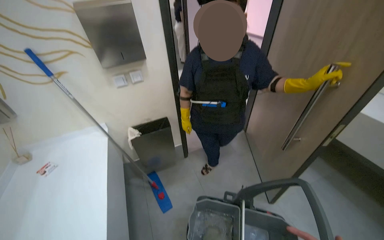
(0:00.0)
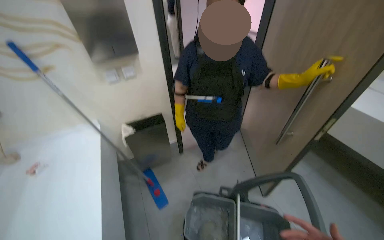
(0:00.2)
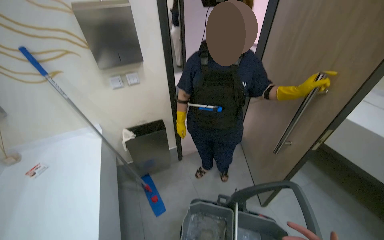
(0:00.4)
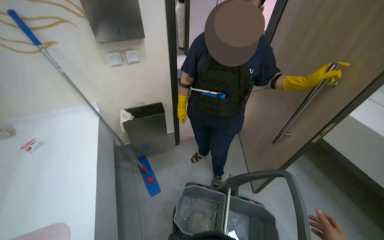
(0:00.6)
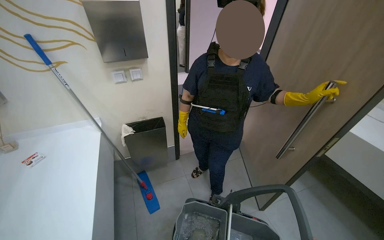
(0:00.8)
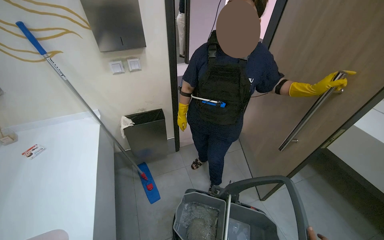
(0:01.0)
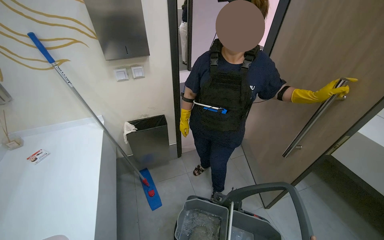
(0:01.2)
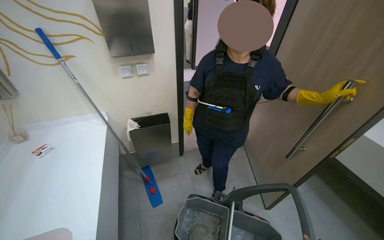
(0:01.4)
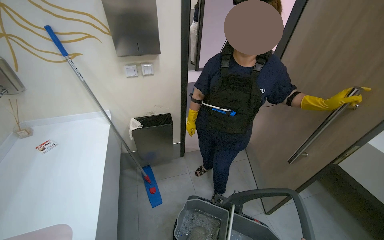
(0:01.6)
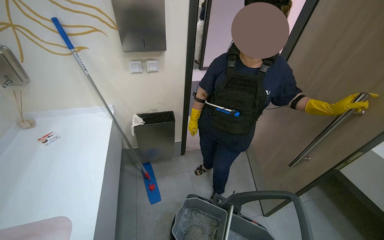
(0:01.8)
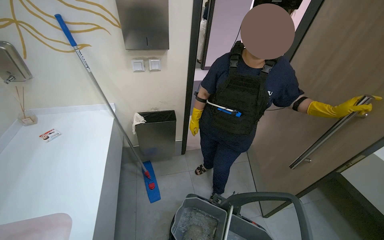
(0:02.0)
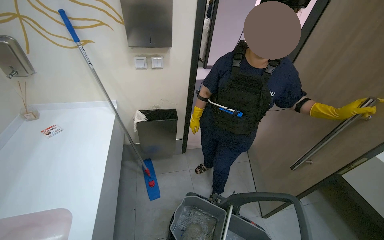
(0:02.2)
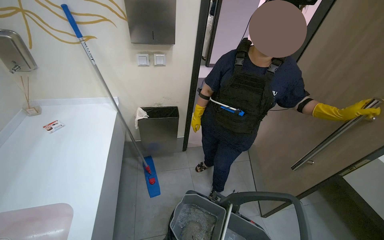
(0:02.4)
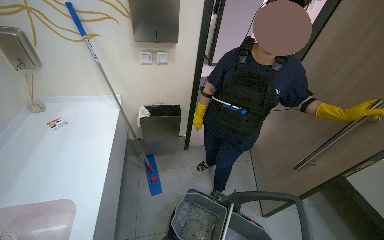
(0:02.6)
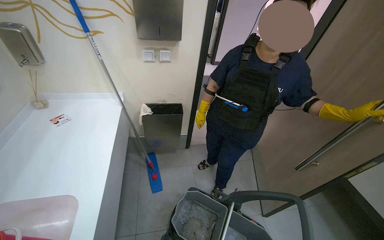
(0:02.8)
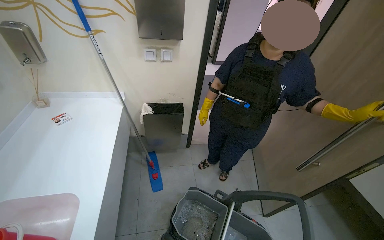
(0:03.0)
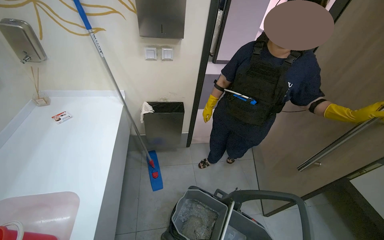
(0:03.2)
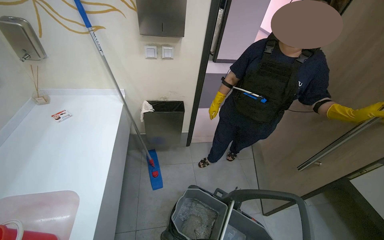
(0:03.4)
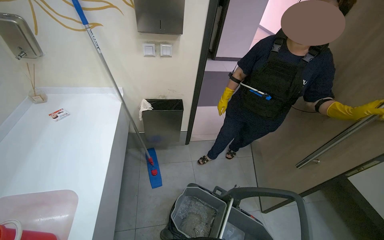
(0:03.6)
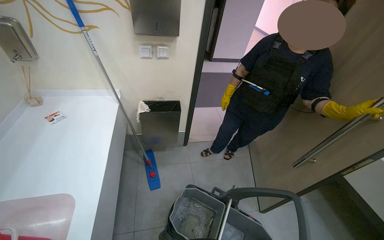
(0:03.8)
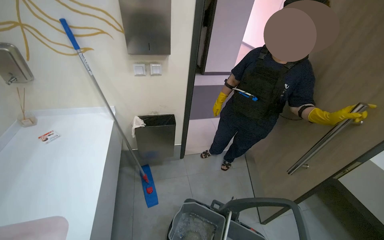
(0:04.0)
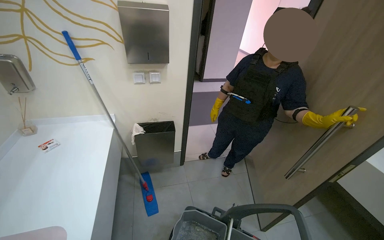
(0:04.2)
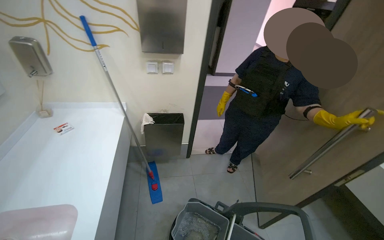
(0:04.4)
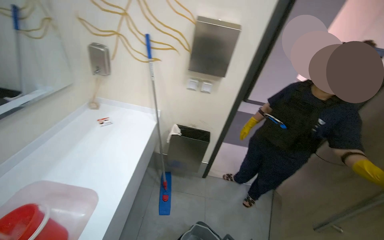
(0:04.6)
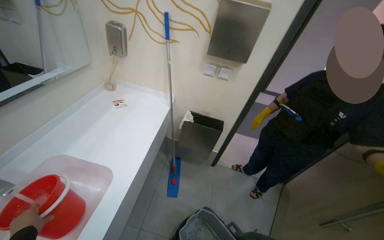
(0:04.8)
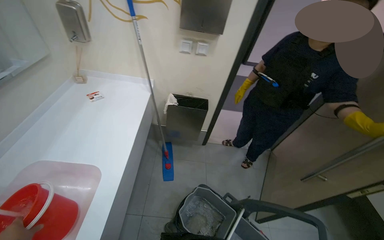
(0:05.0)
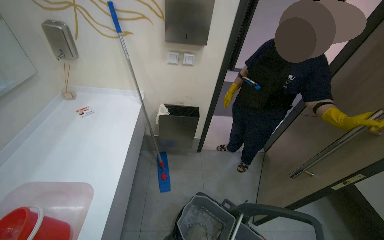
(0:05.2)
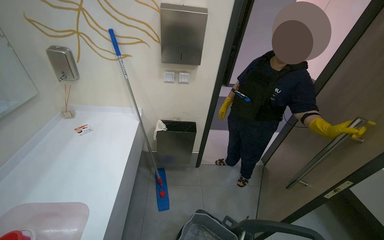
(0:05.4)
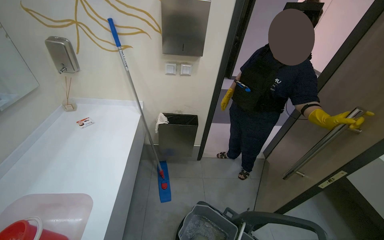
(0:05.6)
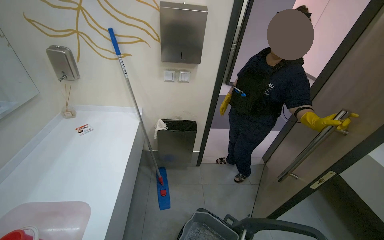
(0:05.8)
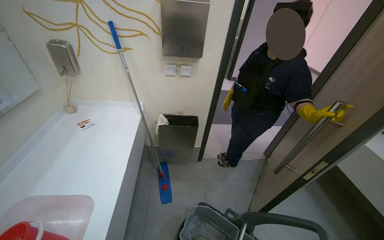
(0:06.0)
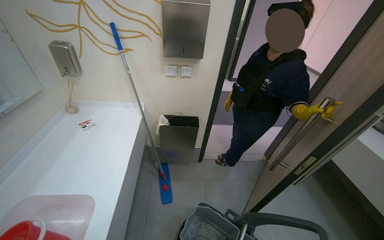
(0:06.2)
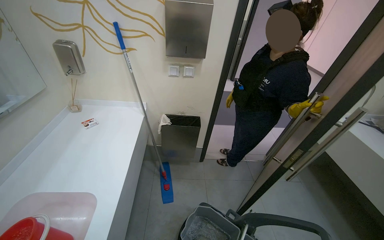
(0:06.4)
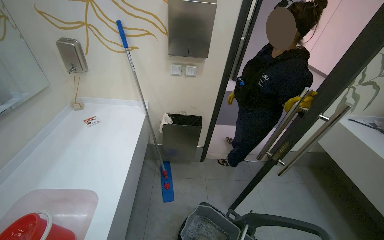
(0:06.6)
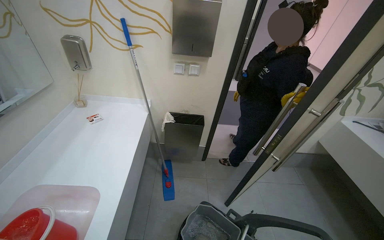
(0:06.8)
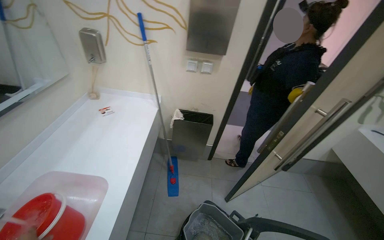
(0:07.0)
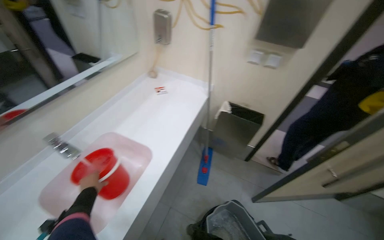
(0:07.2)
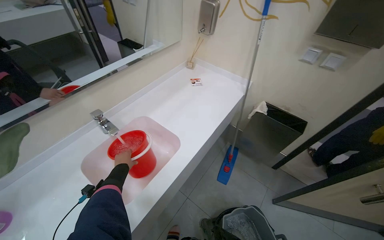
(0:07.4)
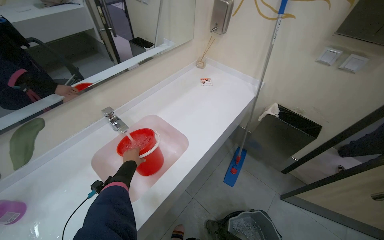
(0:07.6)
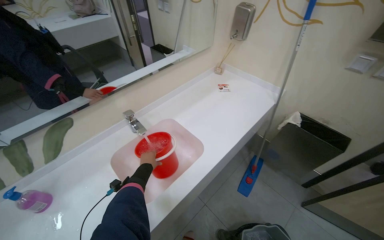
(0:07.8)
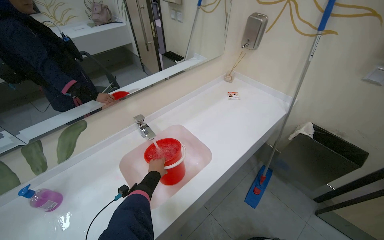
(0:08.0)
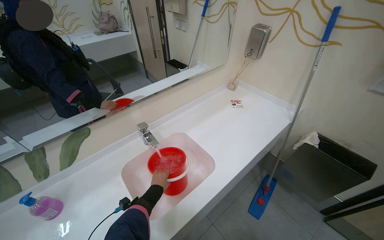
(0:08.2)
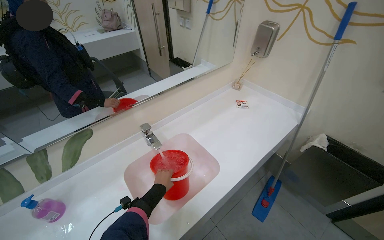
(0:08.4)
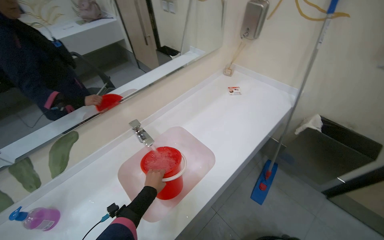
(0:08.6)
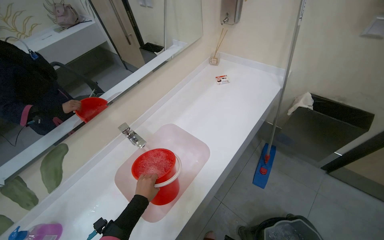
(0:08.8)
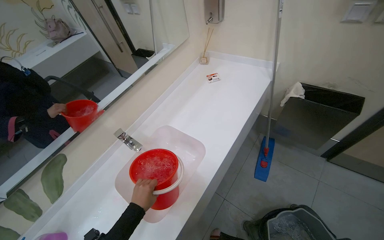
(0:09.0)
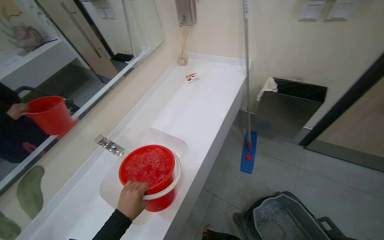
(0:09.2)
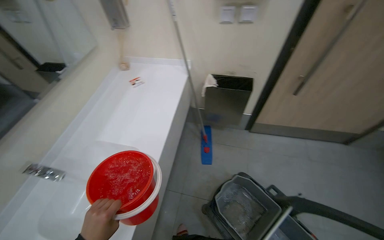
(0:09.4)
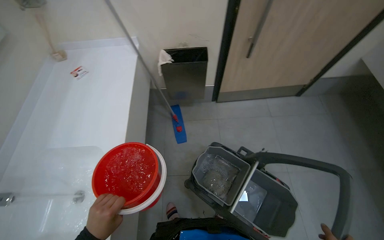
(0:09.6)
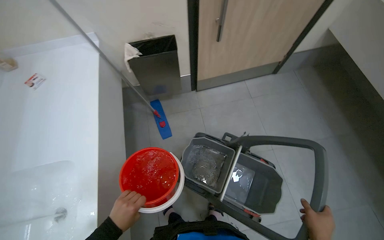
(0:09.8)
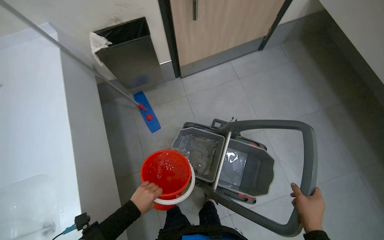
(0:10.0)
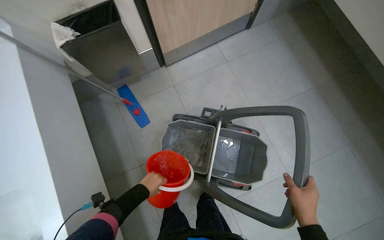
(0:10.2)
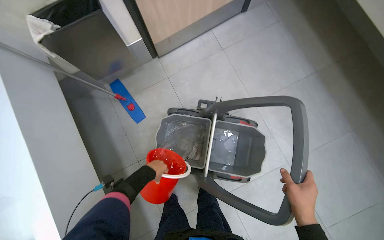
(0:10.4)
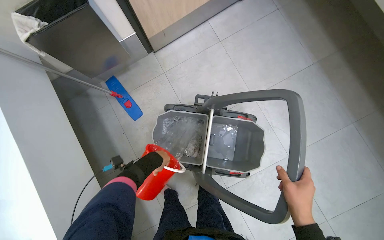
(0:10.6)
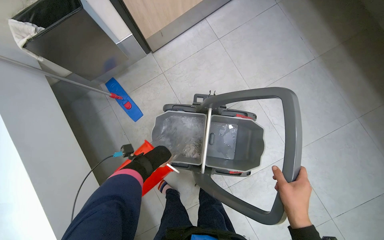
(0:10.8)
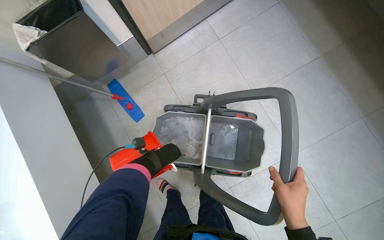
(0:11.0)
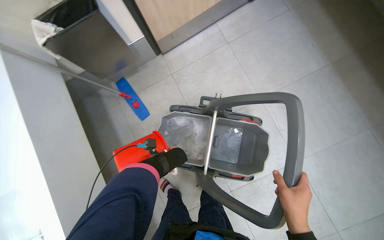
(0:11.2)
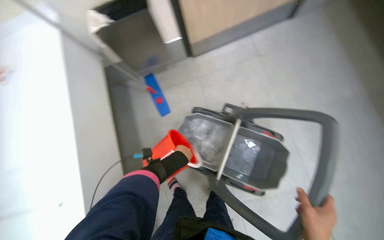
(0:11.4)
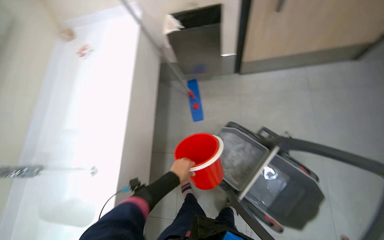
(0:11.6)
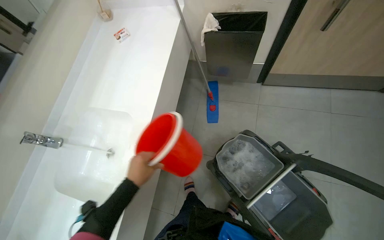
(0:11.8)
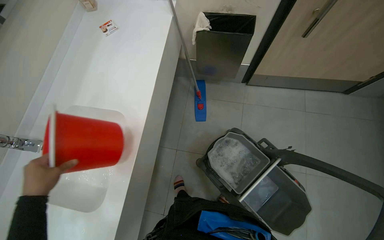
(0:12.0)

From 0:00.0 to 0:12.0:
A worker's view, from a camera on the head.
Job: preparing cleaning supplies.
The whole recording: Filling cleaning cart with water. The worker fills a red bucket with water from the sink and pours it into the cleaning cart.
From 0:06.0 to 0:07.6: The head turns to the left by approximately 45 degrees.
From 0:07.6 to 0:09.0: The left hand travels nearer to the camera by approximately 15 cm.
From 0:09.0 to 0:10.4: The camera is carried roughly 50 cm. The wearer looks some 60 degrees further to the right. The view tips downward by approximately 25 degrees.
From 0:10.4 to 0:12.0: Everything in view rotates some 35 degrees clockwise.

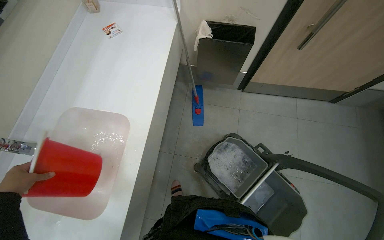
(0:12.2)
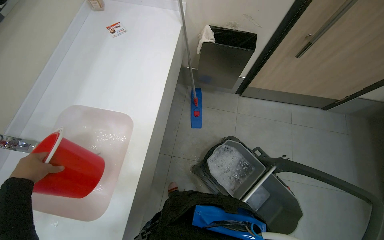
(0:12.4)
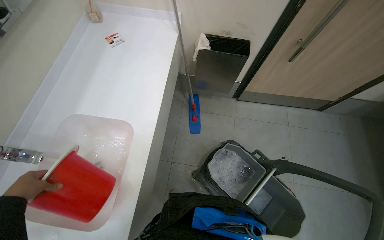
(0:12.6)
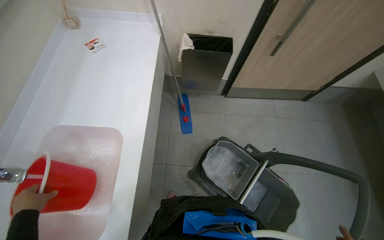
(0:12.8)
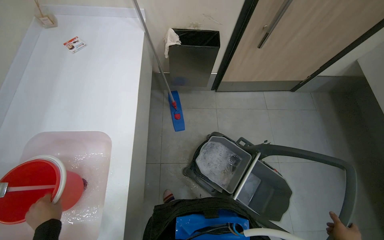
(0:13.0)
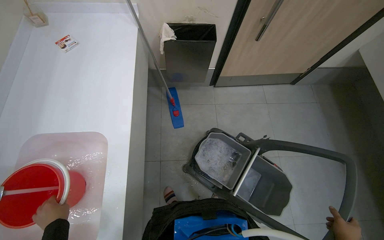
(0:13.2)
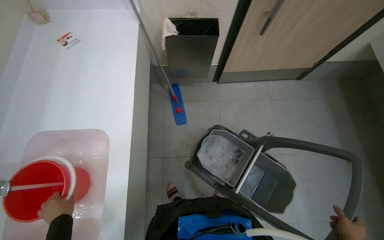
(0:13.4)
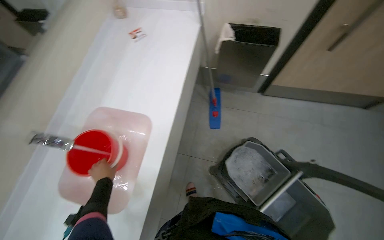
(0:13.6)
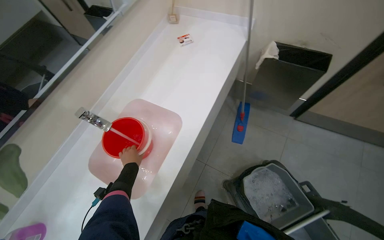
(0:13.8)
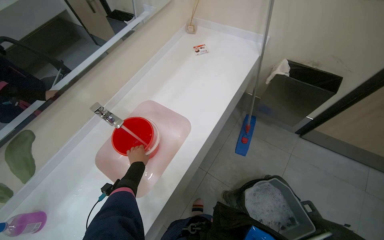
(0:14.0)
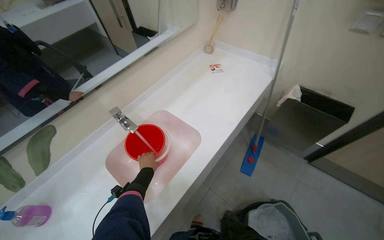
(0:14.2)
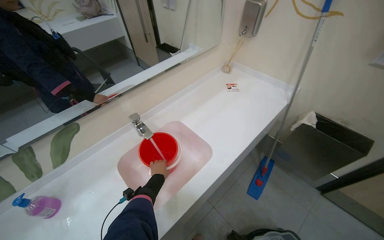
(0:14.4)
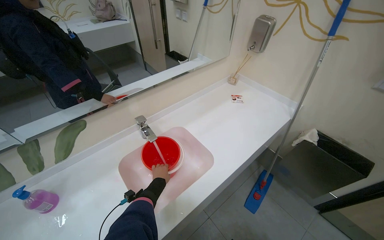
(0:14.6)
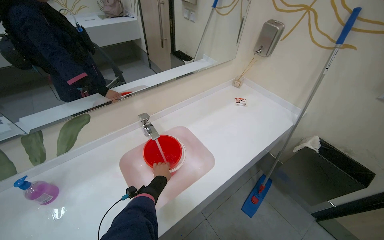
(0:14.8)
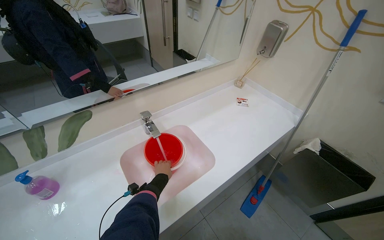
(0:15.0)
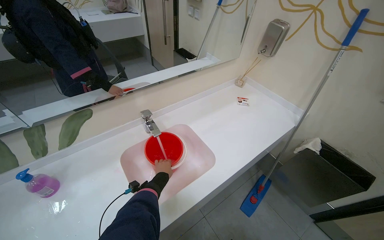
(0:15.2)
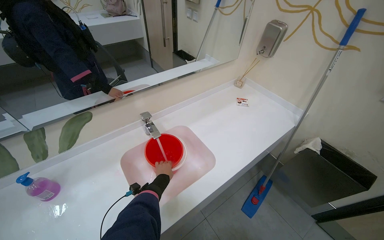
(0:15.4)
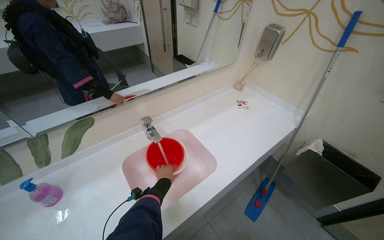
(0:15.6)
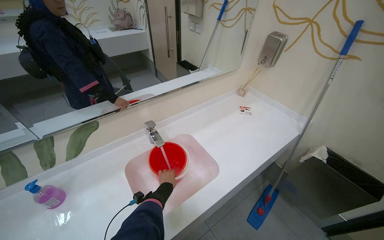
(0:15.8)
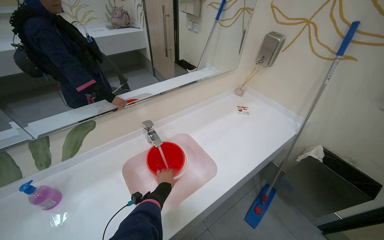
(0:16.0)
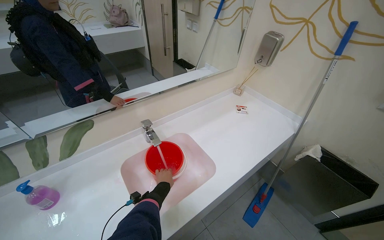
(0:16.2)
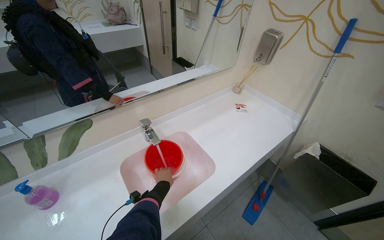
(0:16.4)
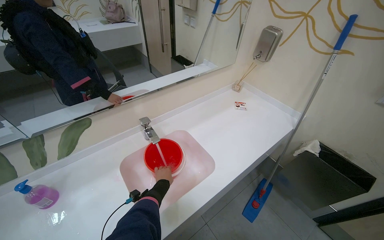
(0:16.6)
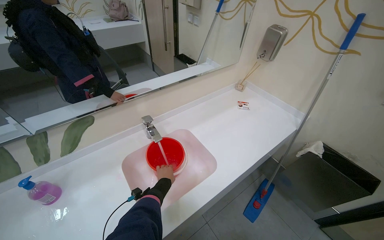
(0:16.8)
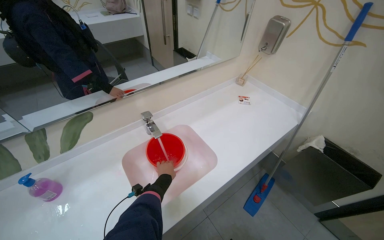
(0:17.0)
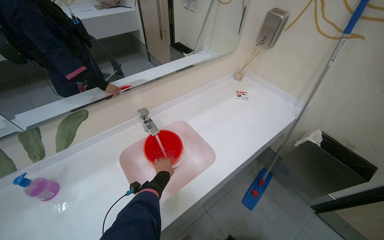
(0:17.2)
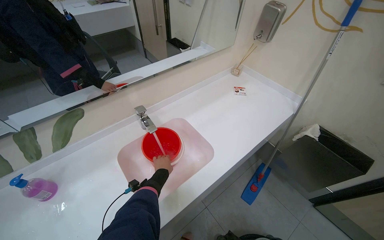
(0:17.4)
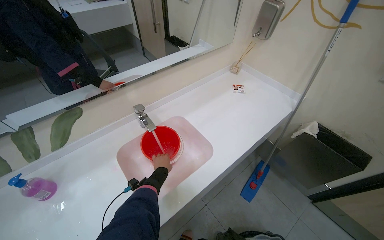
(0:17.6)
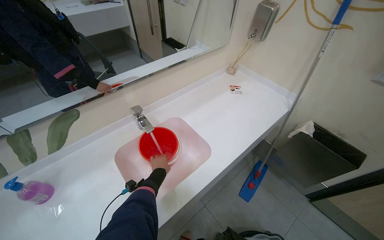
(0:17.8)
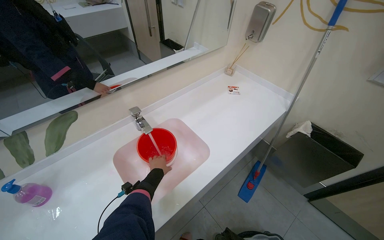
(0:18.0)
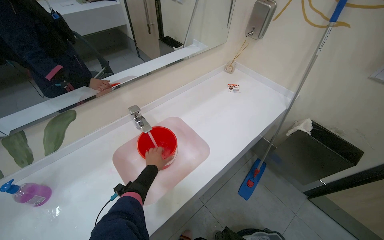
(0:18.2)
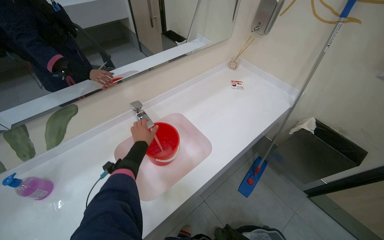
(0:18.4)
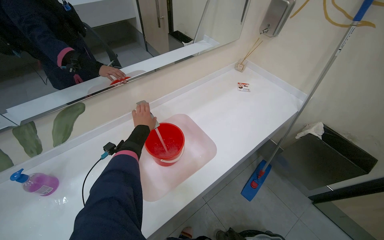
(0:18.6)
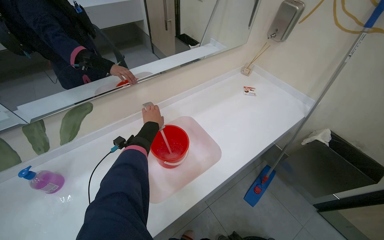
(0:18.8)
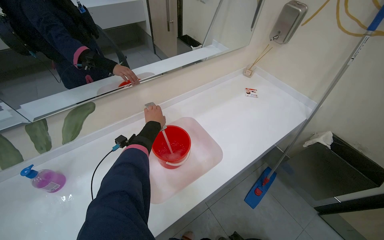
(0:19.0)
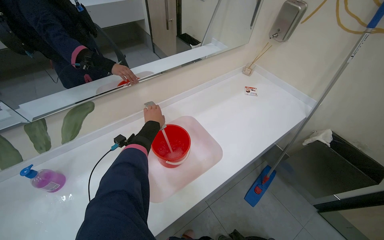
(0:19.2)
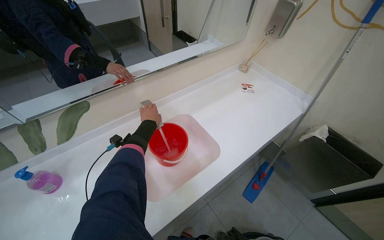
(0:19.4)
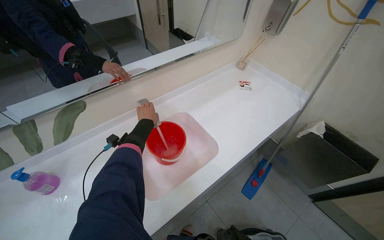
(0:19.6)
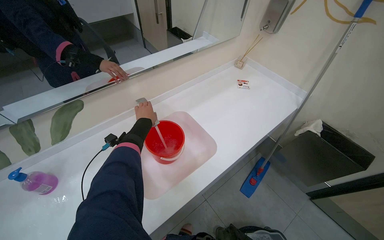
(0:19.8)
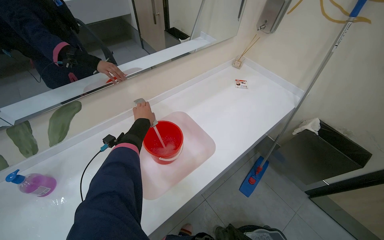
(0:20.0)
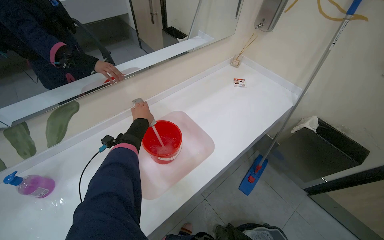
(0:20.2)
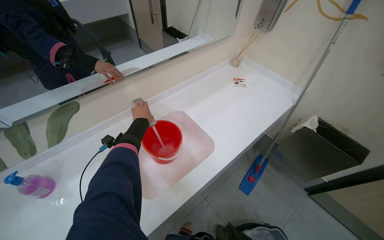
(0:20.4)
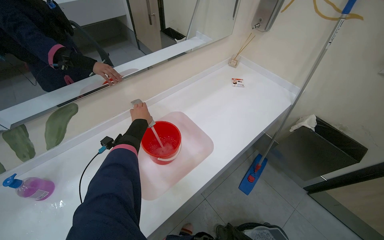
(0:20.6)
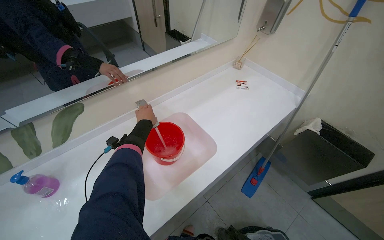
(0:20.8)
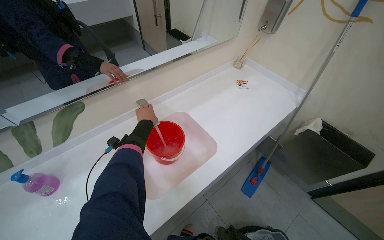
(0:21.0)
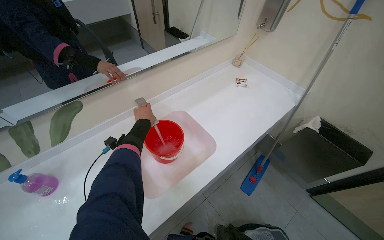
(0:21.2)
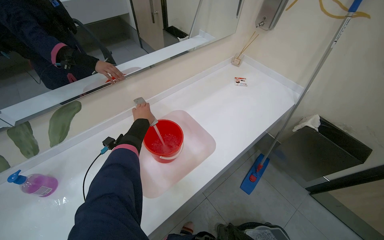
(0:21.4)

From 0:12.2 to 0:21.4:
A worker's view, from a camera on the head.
Job: preparing cleaning supplies.
The whole recording: Filling cleaning cart with water. The worker fills a red bucket with water from the sink and pours it into the cleaning cart.
From 0:12.2 to 0:13.8: The head turns to the left by some 20 degrees.
From 0:13.8 to 0:15.2: The camera pitches upward, by some 15 degrees. The scene turns about 30 degrees clockwise in the picture.
From 0:16.8 to 0:18.4: The left hand goes roughly 15 cm up the picture and to the left.
From 0:18.4 to 0:19.8: The left hand travels up the picture by approximately 10 cm.
